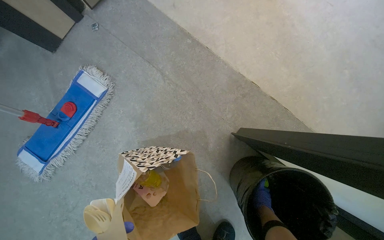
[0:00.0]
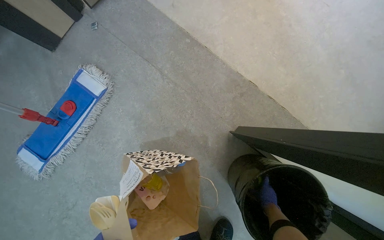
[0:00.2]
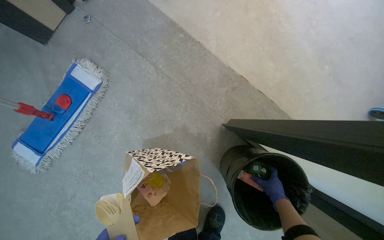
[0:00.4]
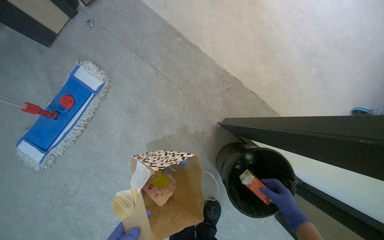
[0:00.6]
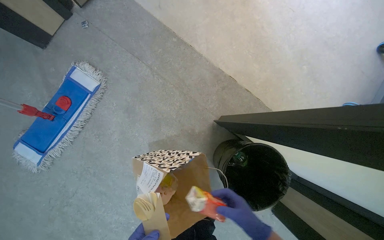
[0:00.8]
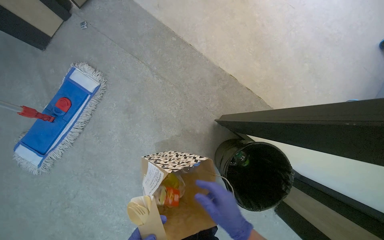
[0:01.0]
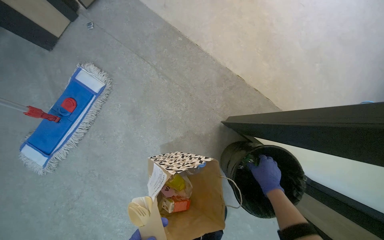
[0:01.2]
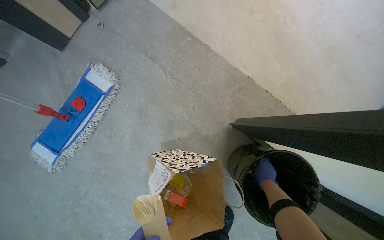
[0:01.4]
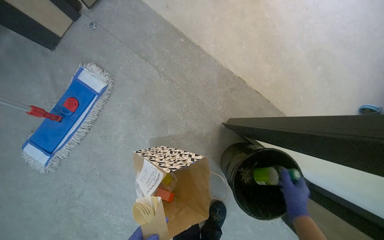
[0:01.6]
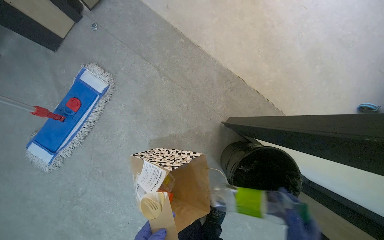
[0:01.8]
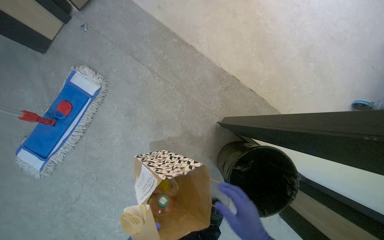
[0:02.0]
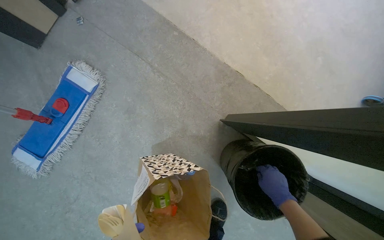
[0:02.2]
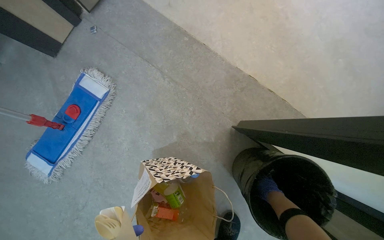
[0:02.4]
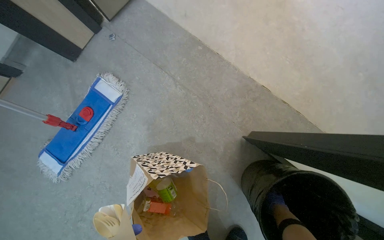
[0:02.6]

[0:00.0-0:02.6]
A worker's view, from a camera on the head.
Job: managing trash.
The whole recording: Unpacking items from bag. The worker removes various items from a paper bag, arranging cutlery and discarding other items into a bin.
0:00.0 to 0:01.2: The right hand moves nearer to the camera, approximately 20 cm.

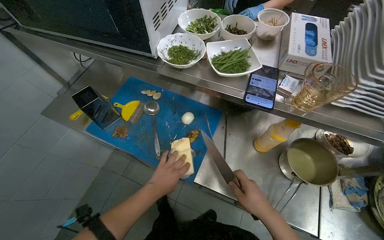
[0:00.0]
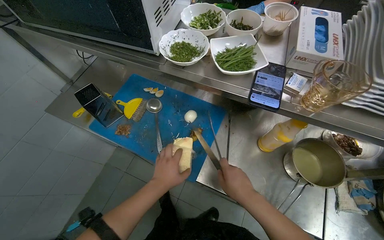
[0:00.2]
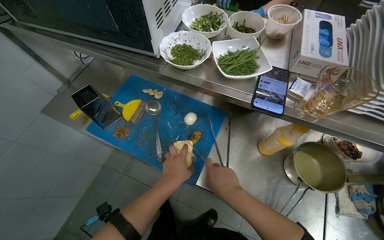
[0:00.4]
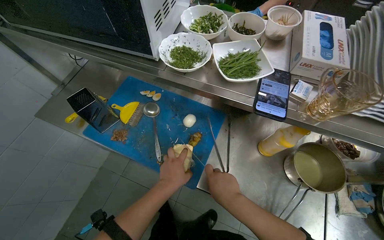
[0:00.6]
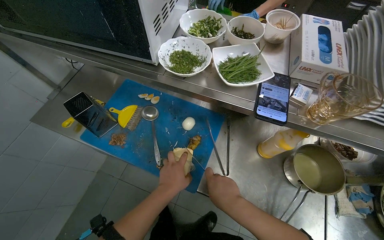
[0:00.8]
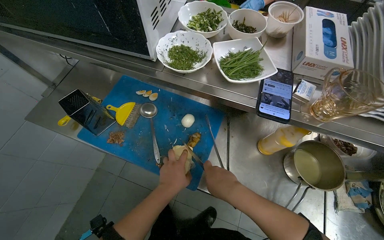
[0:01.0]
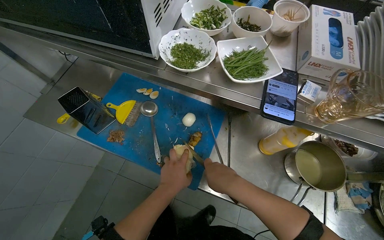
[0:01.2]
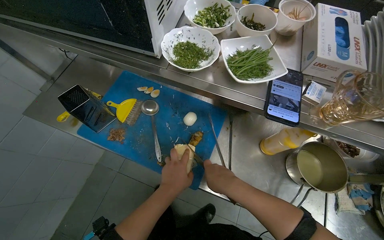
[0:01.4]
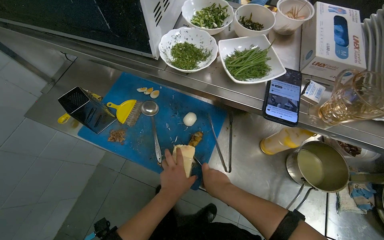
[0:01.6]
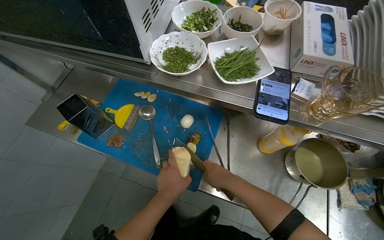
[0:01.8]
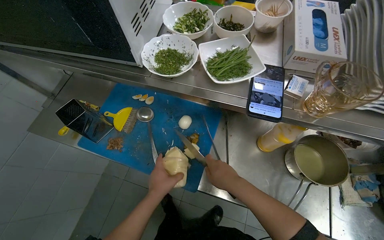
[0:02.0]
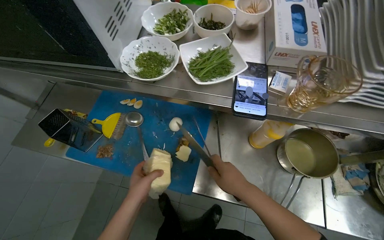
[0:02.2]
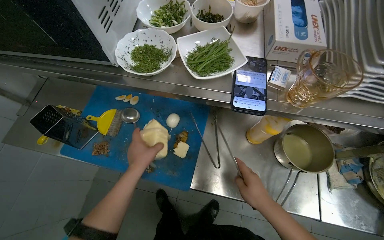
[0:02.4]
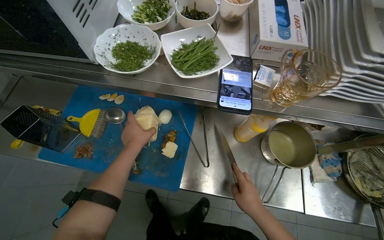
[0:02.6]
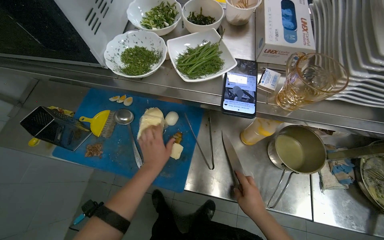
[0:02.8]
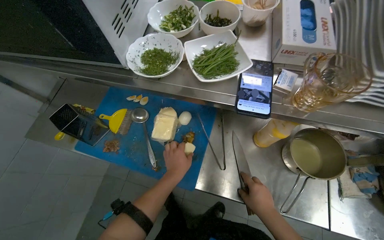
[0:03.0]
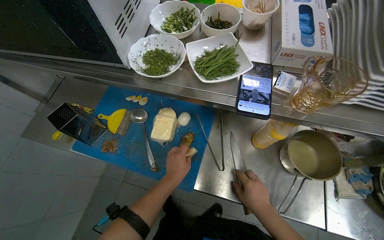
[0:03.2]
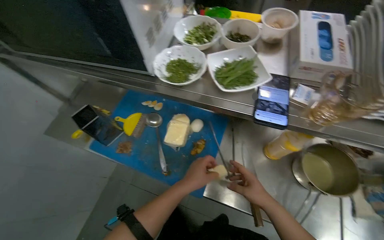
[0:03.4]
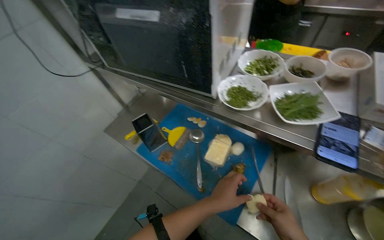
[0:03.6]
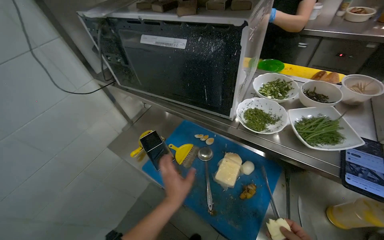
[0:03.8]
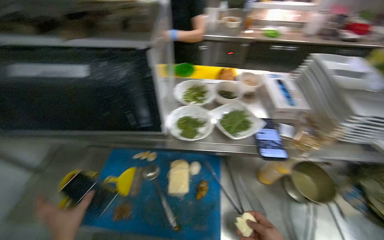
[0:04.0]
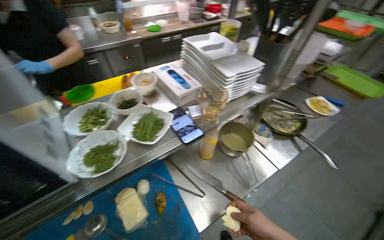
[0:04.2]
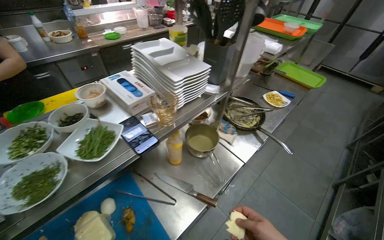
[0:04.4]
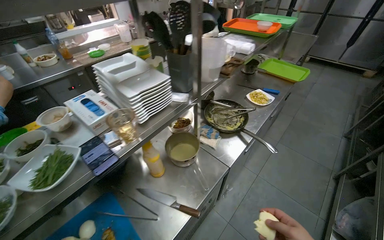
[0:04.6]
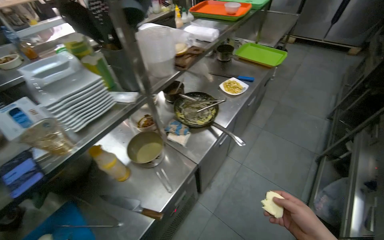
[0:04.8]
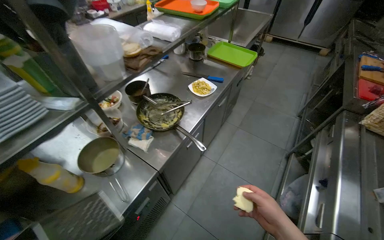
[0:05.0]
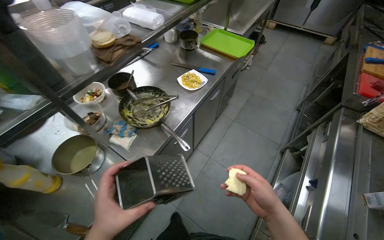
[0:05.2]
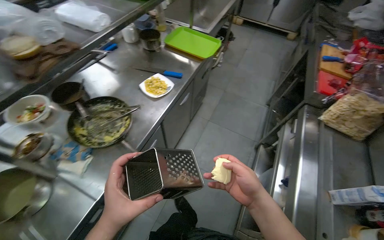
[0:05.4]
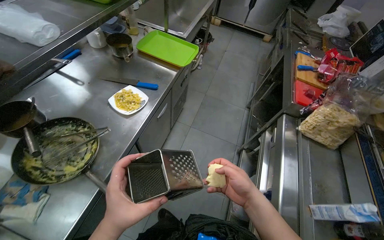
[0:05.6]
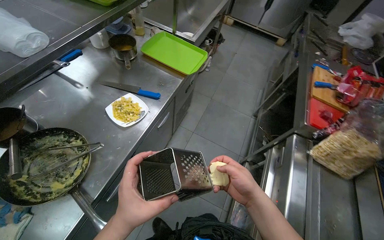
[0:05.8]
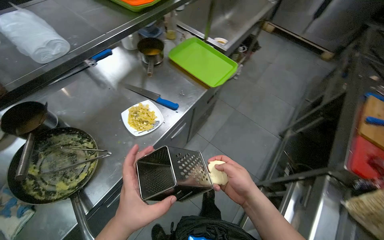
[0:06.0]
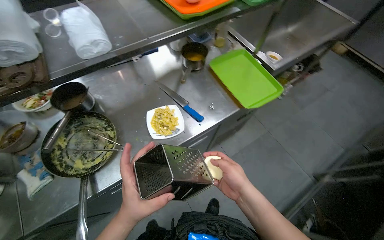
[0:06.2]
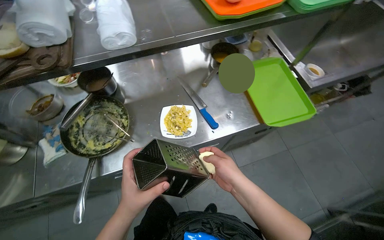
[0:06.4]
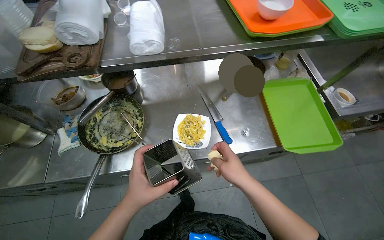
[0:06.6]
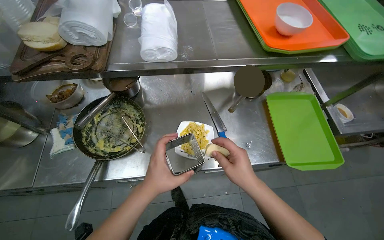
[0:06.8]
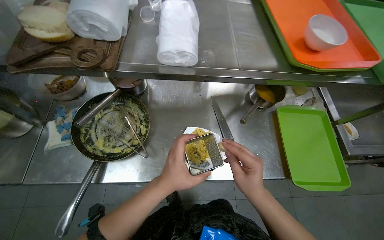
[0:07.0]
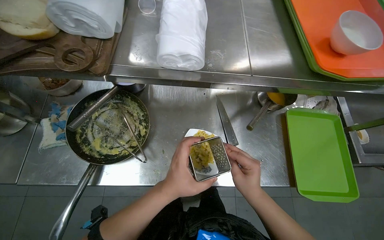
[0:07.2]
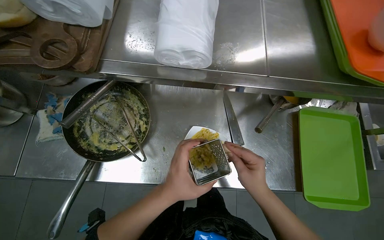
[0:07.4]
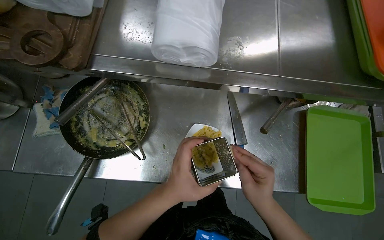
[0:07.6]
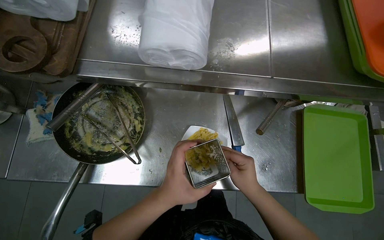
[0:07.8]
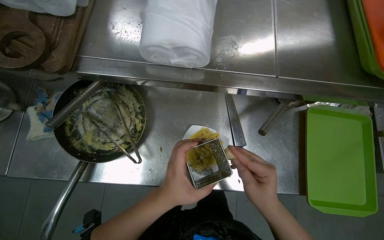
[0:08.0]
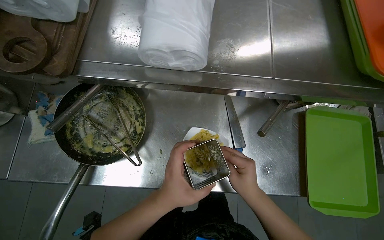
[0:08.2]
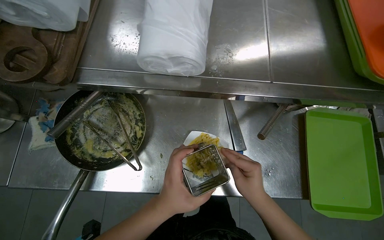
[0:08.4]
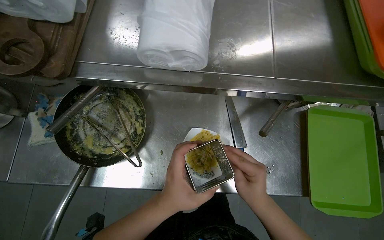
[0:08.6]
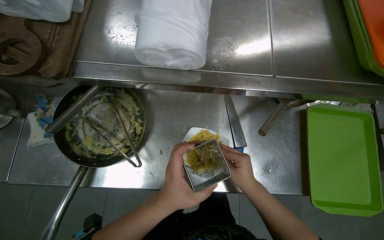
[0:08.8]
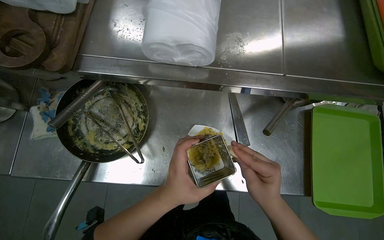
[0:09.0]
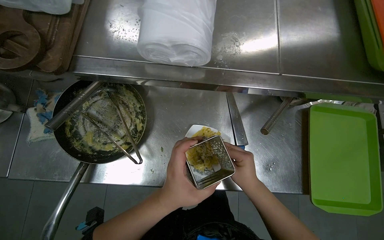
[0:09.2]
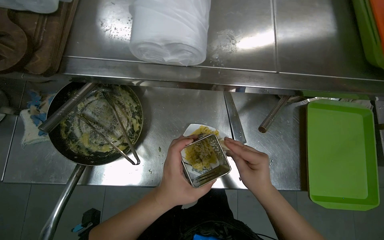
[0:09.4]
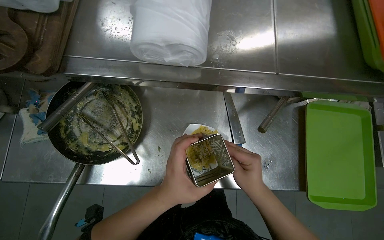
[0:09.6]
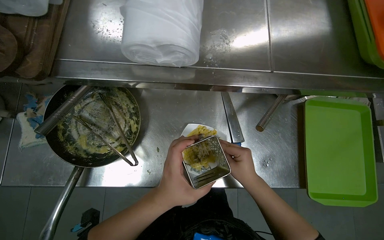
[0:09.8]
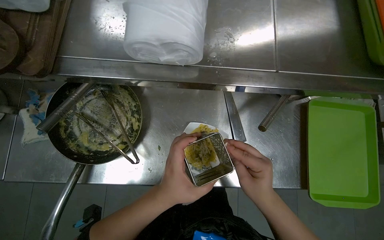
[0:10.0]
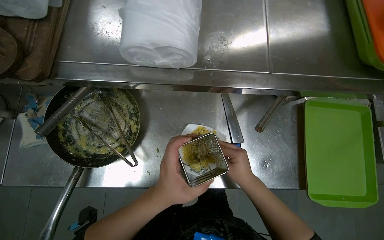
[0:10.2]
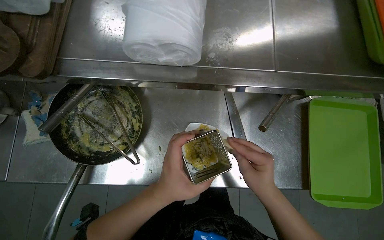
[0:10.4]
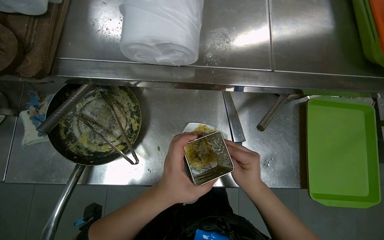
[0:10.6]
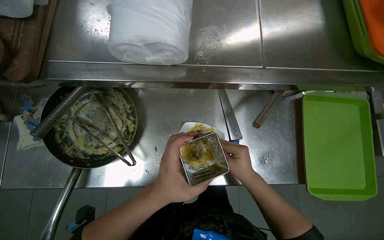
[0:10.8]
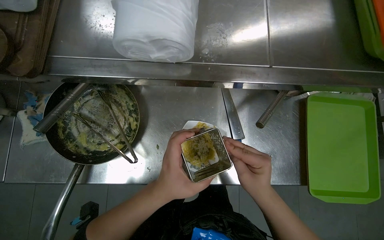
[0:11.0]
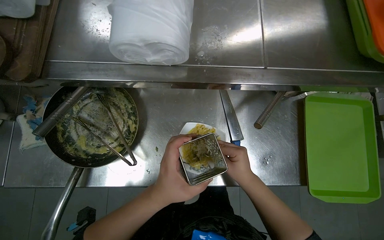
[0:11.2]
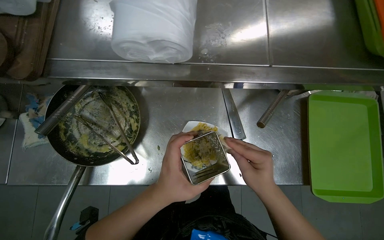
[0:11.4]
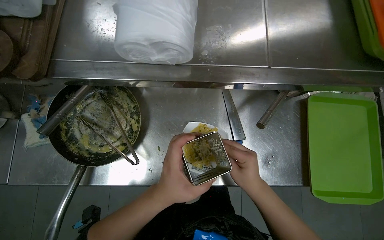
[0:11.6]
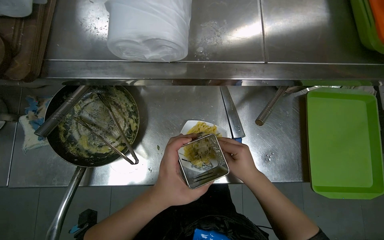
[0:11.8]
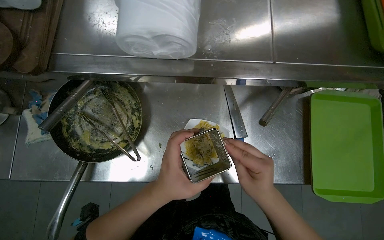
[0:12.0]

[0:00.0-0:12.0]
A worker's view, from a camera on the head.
Job: preparing food.
The whole recording: Grating Cheese onto Food. The worker cuts a piece of cheese and grates it over the food on a plate using a metal grater.
0:01.6 to 0:03.0: The left hand goes up the picture and returns, some 15 cm each way, while the right hand goes roughly 15 cm to the right.
0:03.0 to 0:04.4: The head turns to the right by some 60 degrees. The view tips upward by some 15 degrees.
0:04.4 to 0:06.0: The camera travels some 1 m.
0:06.0 to 0:07.6: The head turns to the left by roughly 60 degrees. The camera pitches downward, by approximately 15 degrees.
0:07.6 to 0:12.0: The hands make small movements and keep their place.

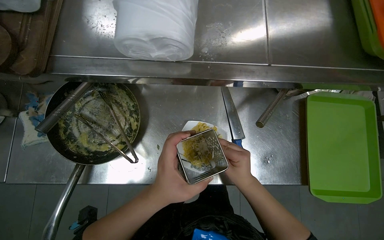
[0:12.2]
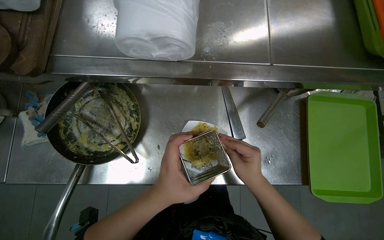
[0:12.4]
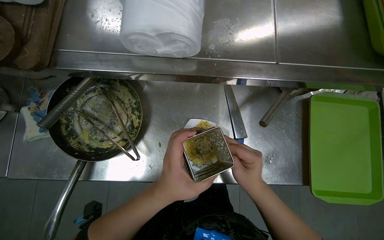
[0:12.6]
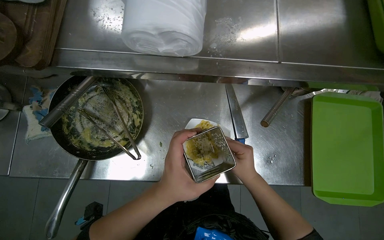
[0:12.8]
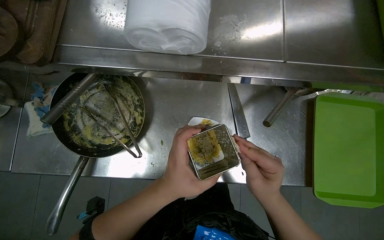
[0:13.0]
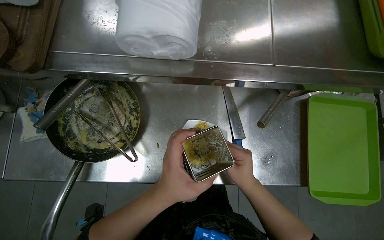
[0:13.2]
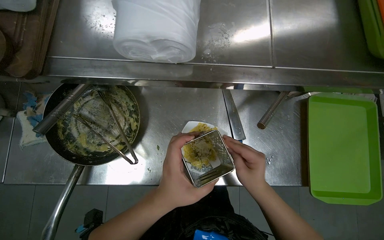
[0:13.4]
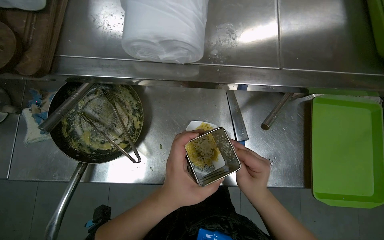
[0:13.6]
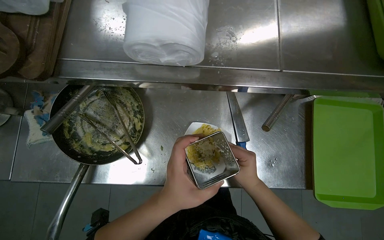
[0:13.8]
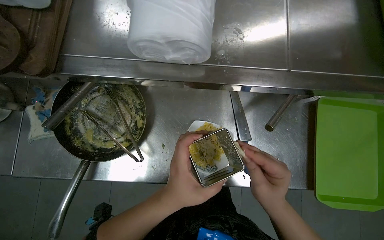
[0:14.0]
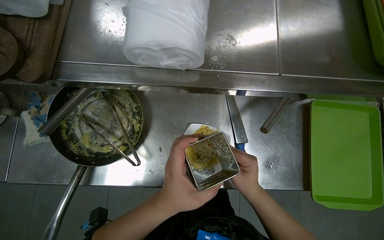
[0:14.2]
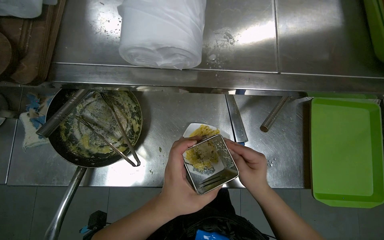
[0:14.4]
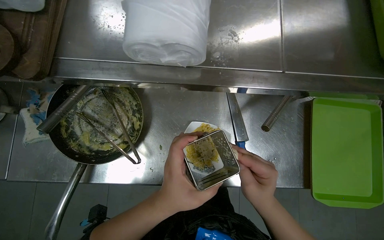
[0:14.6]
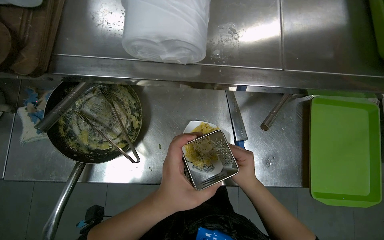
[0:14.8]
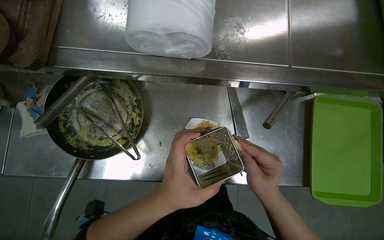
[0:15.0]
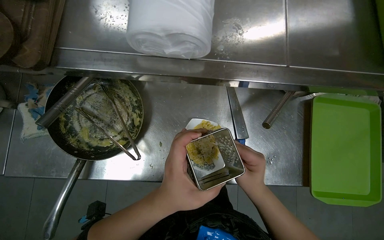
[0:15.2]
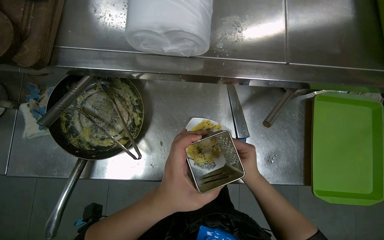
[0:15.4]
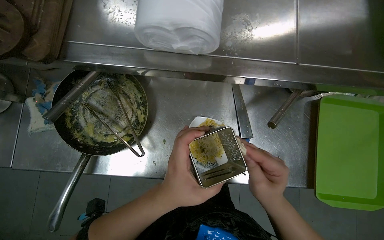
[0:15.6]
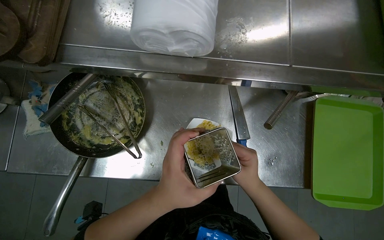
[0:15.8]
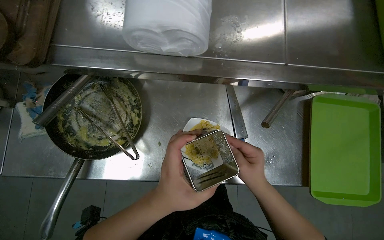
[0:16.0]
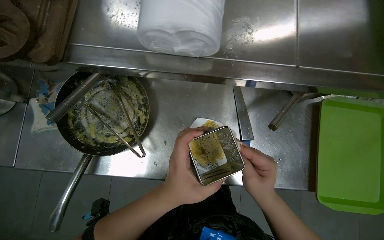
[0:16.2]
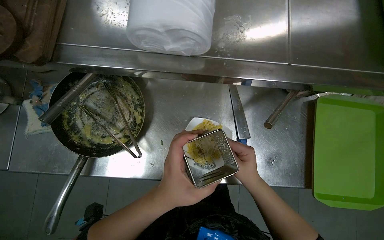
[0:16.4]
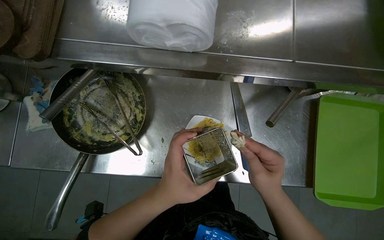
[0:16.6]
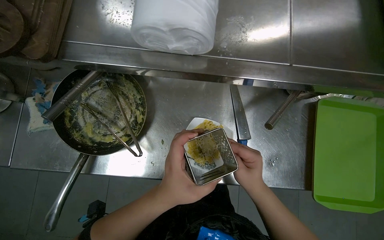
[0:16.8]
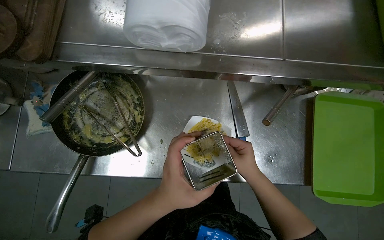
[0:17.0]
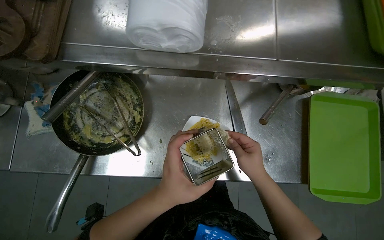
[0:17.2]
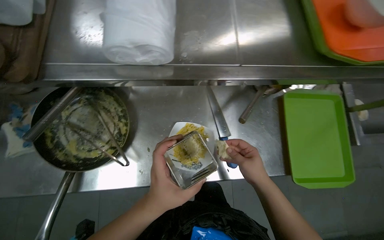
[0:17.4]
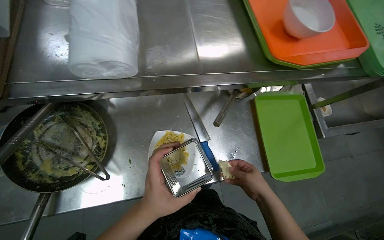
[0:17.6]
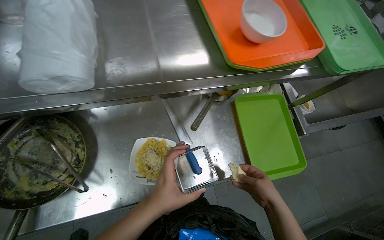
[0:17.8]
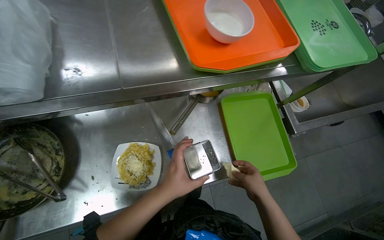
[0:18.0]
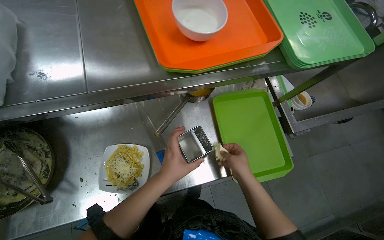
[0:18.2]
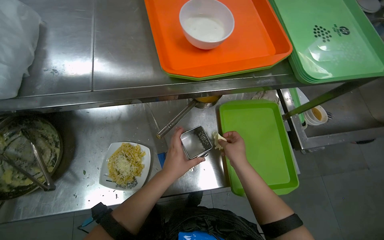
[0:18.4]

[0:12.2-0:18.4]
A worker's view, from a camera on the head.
Job: preparing food.
The whole recording: Grating Cheese onto Food. The worker cuts a piece of cheese and grates it over the food on a plate using a metal grater.
0:12.2 to 0:13.8: The hands make small movements and keep their place.
0:13.8 to 0:15.4: The right hand moves nearer and farther over roughly 10 cm, changing direction 3 times.
0:15.4 to 0:16.8: The hands work in one place, with small movements.
0:16.8 to 0:18.4: Both hands travel together farther from the camera, approximately 15 cm.
